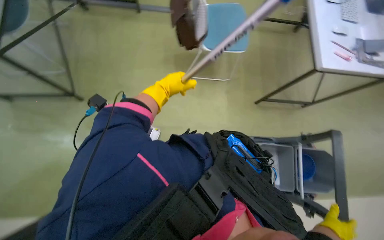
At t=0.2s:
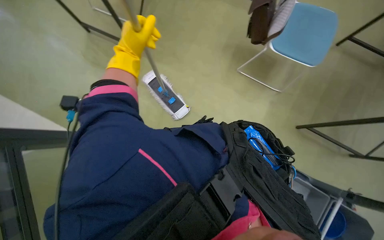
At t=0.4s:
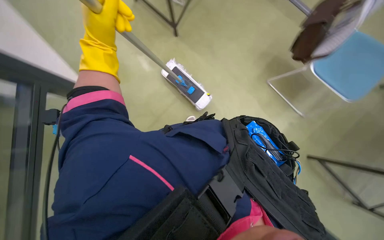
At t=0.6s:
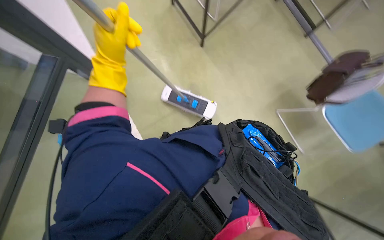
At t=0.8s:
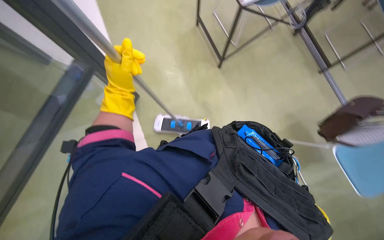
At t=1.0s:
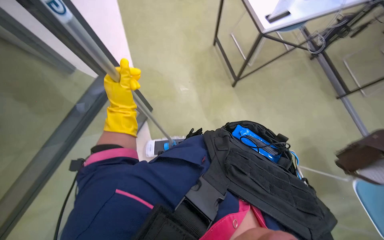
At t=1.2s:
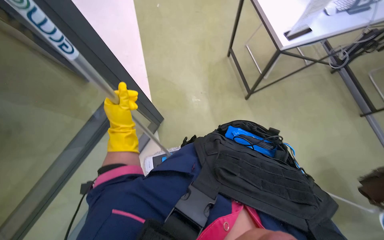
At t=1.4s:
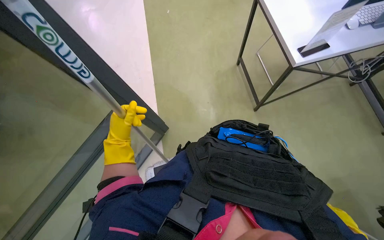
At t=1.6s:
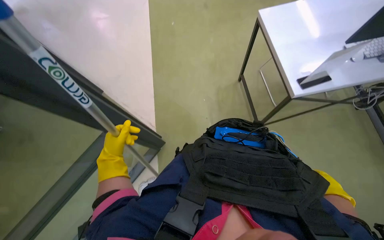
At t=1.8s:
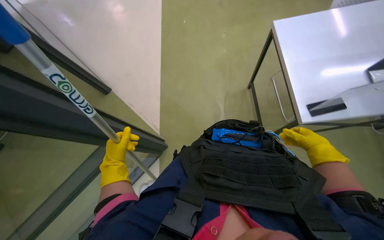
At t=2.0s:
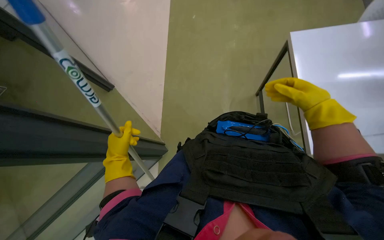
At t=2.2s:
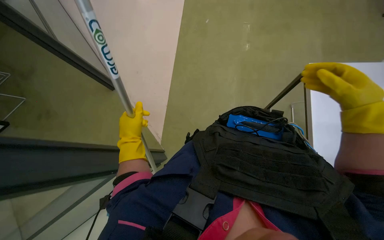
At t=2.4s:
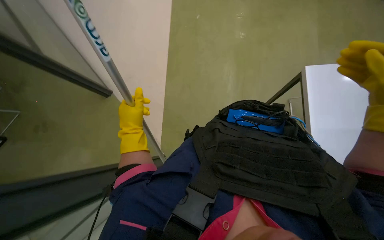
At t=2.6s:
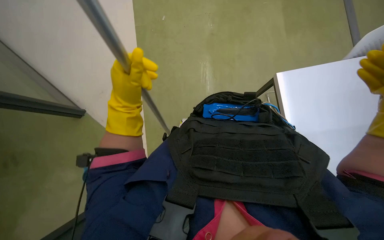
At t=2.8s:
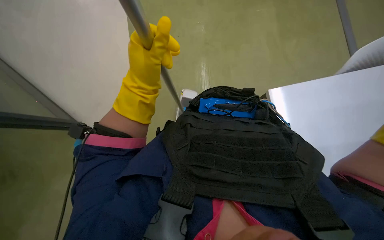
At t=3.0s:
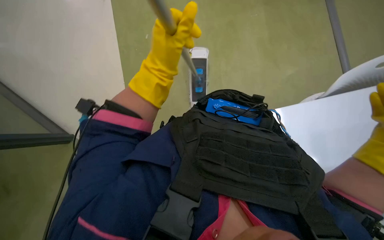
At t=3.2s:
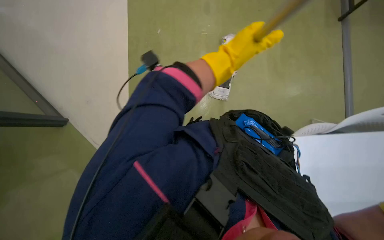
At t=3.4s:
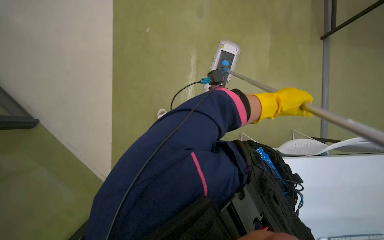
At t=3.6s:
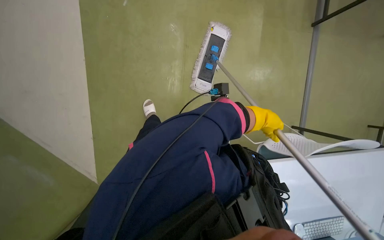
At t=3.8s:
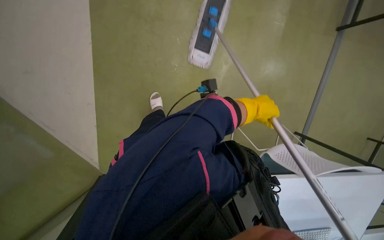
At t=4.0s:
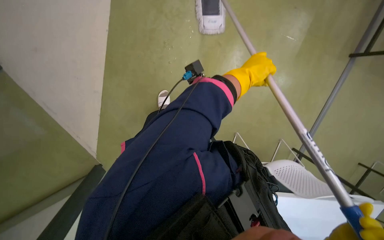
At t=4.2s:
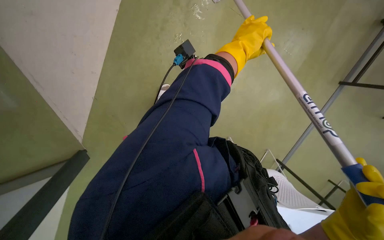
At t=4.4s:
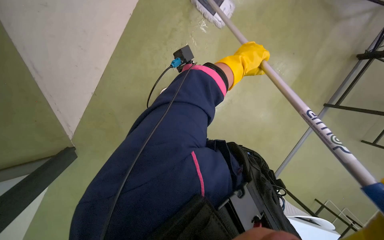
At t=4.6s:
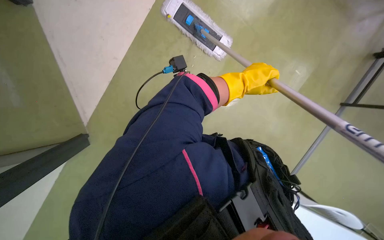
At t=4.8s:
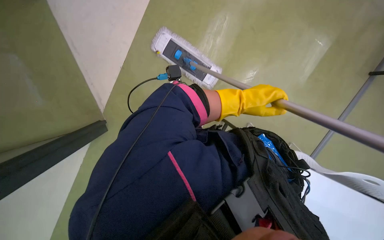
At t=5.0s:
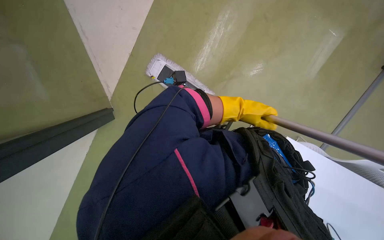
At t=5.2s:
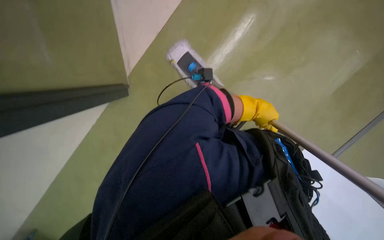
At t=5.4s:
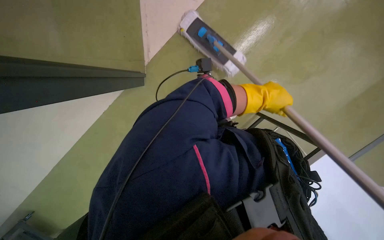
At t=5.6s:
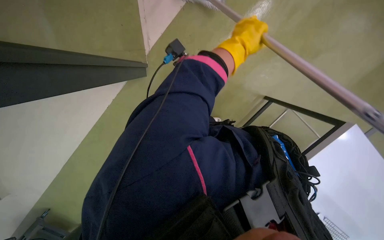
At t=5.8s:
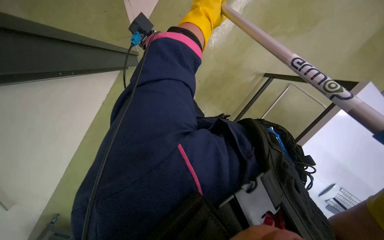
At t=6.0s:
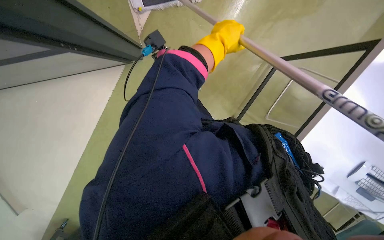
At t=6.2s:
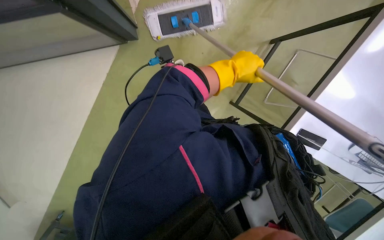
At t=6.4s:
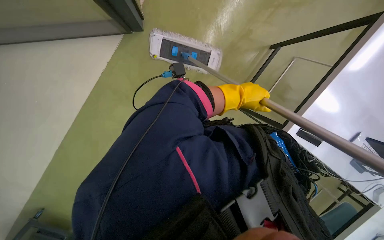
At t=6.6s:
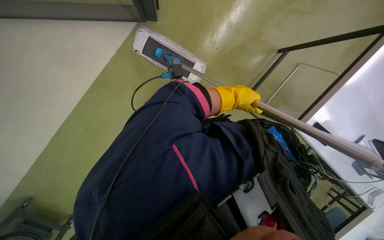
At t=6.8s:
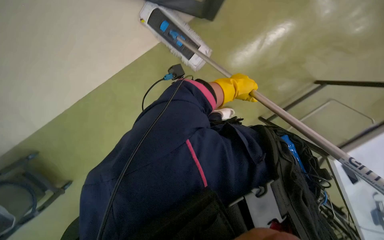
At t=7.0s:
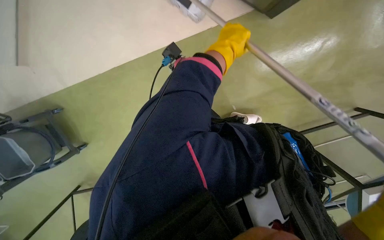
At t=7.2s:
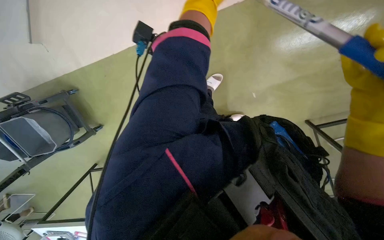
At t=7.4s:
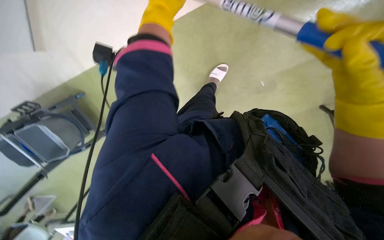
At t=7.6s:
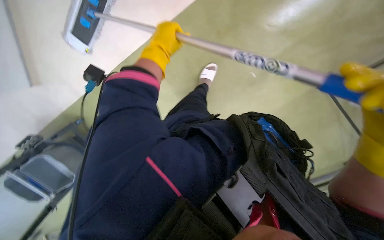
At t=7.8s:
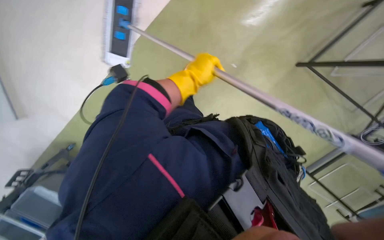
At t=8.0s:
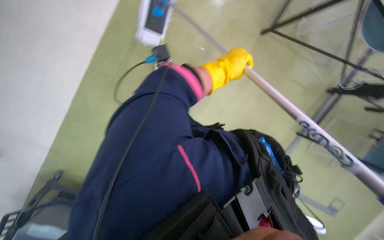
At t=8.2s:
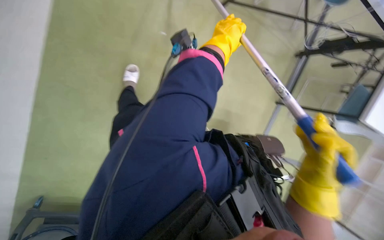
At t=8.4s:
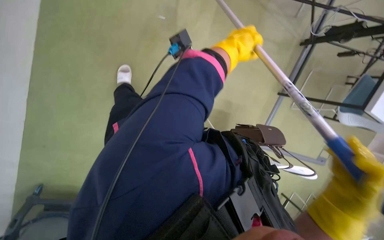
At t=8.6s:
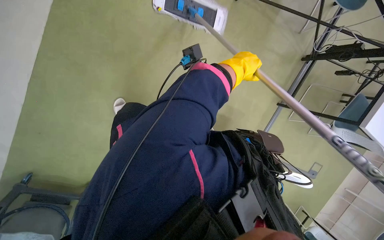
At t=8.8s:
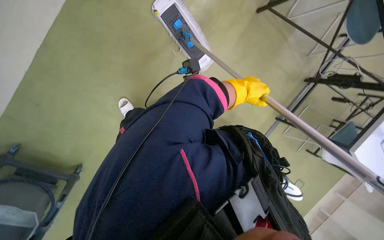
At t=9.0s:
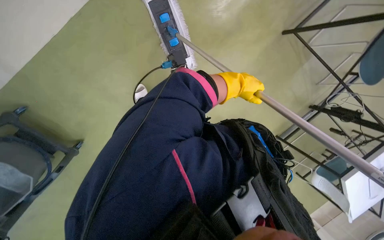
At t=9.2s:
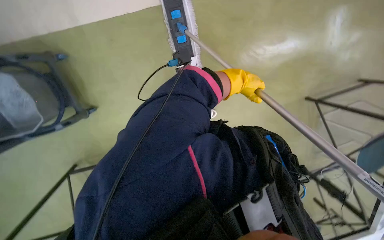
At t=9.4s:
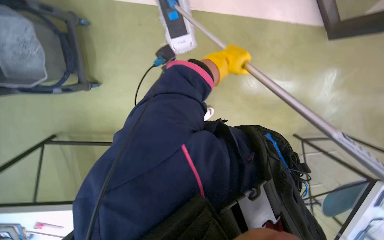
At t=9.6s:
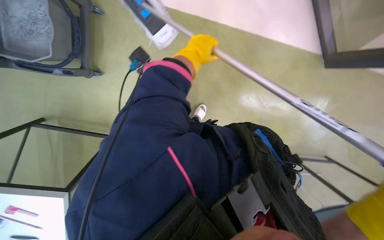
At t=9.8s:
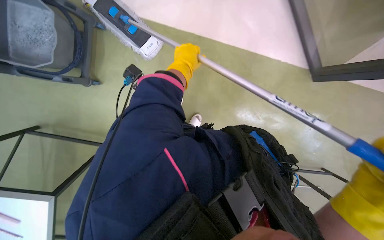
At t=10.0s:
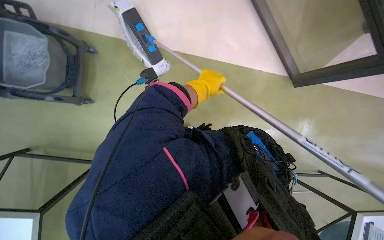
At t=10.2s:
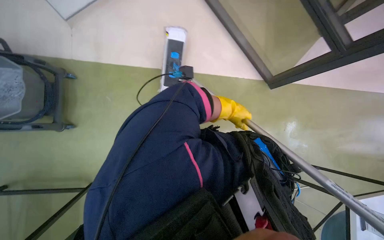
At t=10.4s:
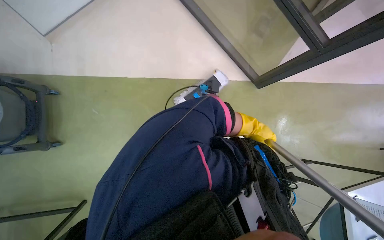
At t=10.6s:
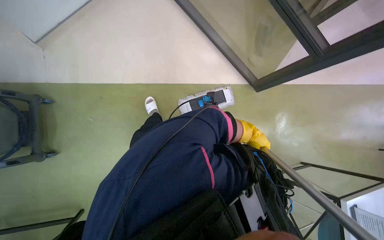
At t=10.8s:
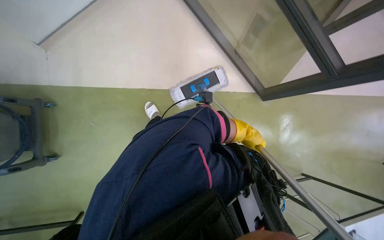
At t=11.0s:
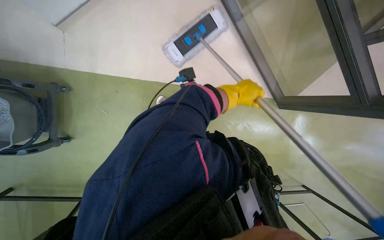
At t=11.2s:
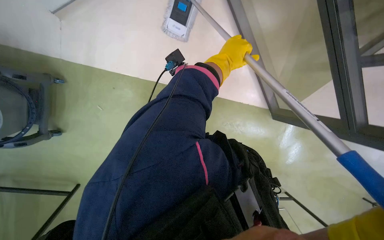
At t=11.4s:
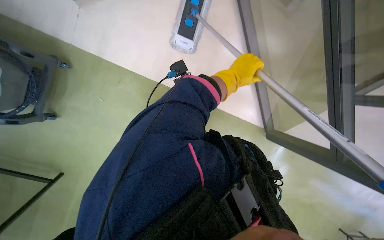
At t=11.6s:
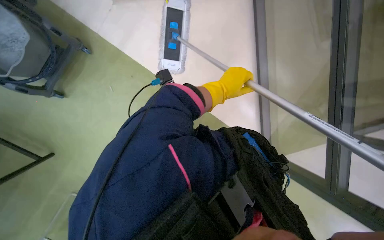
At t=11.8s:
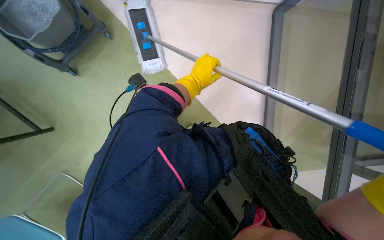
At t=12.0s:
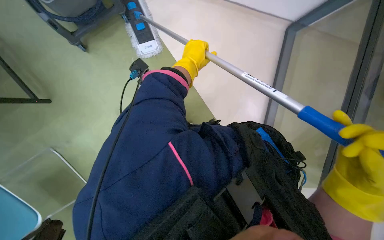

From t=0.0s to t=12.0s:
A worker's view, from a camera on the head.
Job: mopping floor.
The whole recording: Mopping office floor. The worker mops the office floor with a flat mop, periodically wringing it in a bucket.
From t=0.0s to t=1.6s: The wearer looks about 30 degrees further to the left. The right hand shifts roughly 40 cm to the left and down the picture.
From t=1.6s to t=3.0s: The camera pitches downward, by roughly 15 degrees. The right hand is displaced to the right, up the picture and nearer to the camera by about 35 cm.
From t=3.0s to t=4.4s: Everything in view rotates roughly 40 degrees clockwise.
From t=4.4s to t=6.0s: The view tips upward by roughly 15 degrees.
From t=9.0s to t=10.4s: The view tips upward by about 15 degrees. The left hand goes to the left and returns, roughly 20 cm each way.
From t=10.4s to t=12.0s: The scene turns about 50 degrees clockwise in the picture.

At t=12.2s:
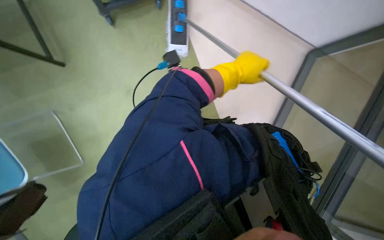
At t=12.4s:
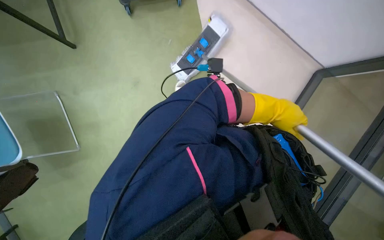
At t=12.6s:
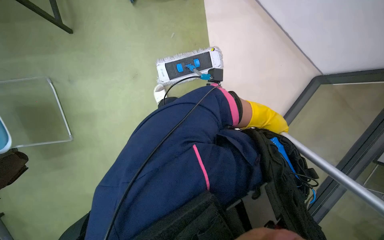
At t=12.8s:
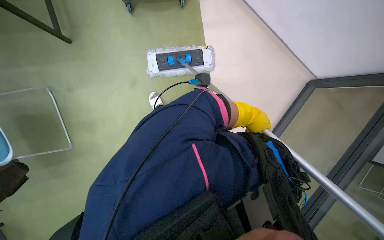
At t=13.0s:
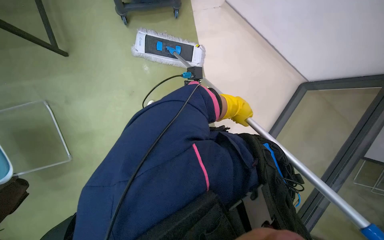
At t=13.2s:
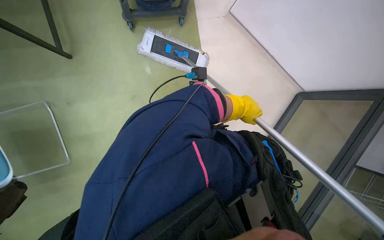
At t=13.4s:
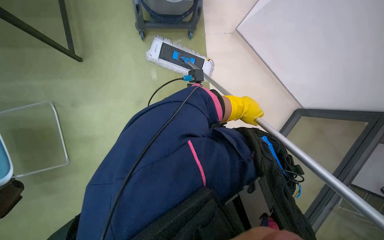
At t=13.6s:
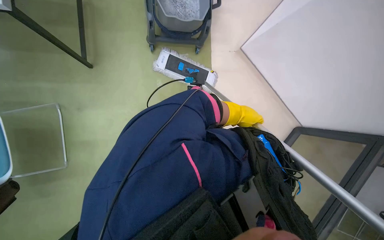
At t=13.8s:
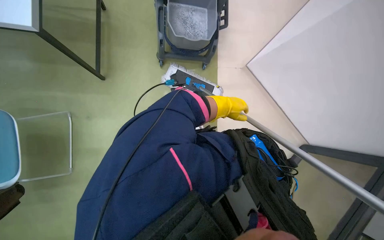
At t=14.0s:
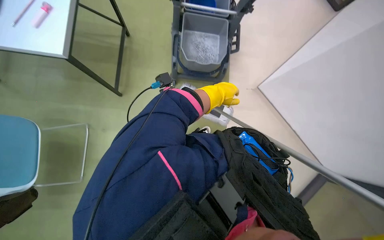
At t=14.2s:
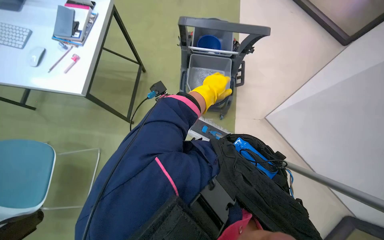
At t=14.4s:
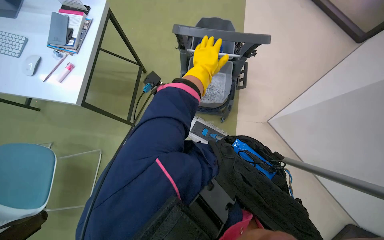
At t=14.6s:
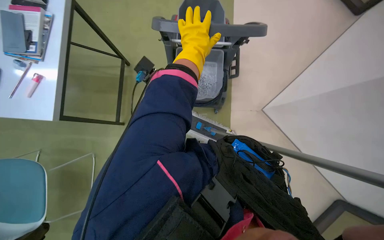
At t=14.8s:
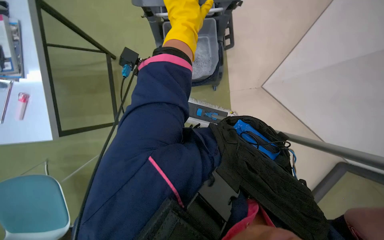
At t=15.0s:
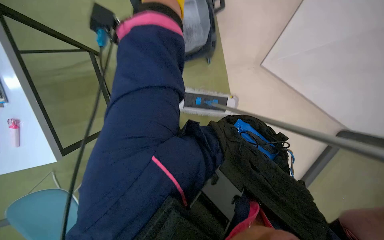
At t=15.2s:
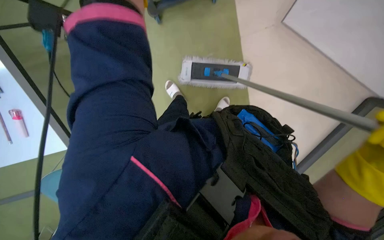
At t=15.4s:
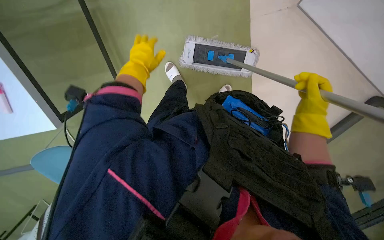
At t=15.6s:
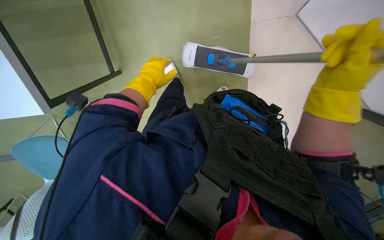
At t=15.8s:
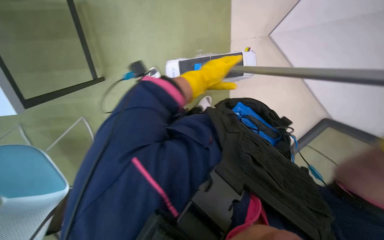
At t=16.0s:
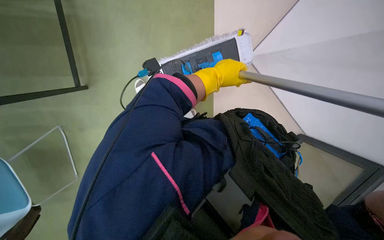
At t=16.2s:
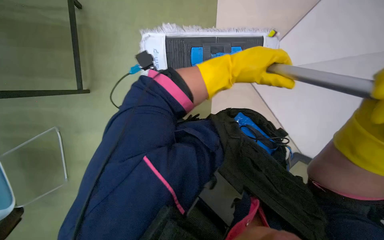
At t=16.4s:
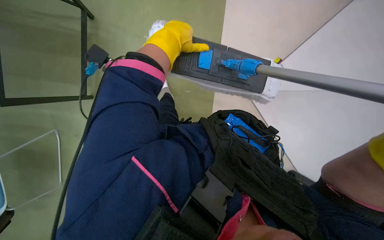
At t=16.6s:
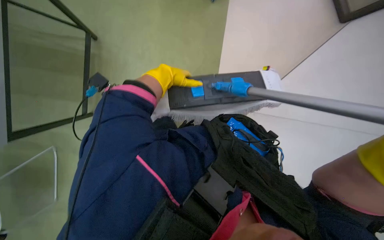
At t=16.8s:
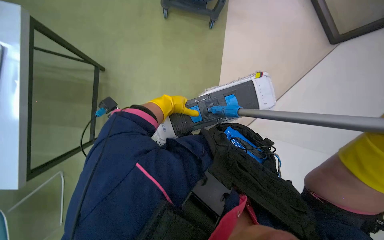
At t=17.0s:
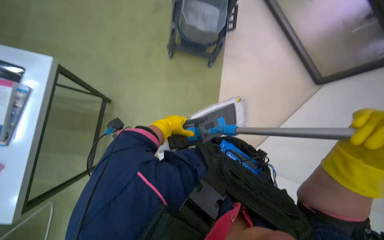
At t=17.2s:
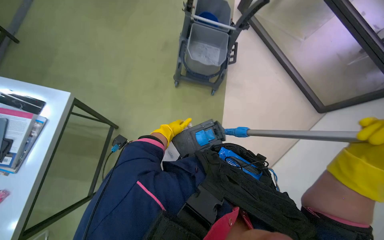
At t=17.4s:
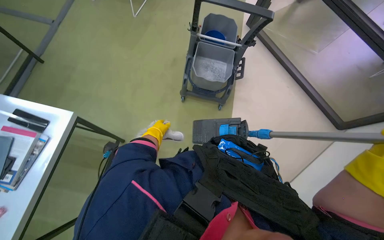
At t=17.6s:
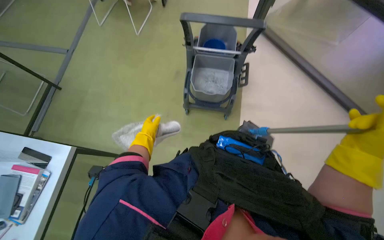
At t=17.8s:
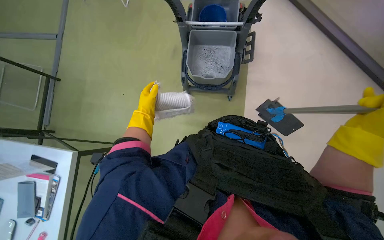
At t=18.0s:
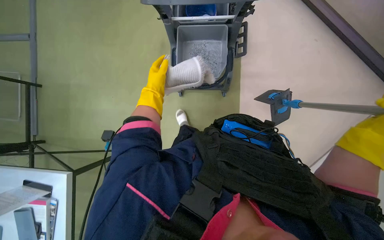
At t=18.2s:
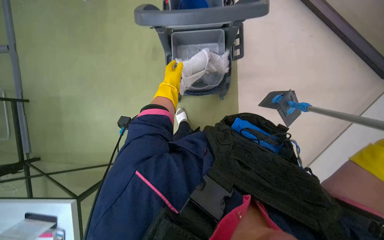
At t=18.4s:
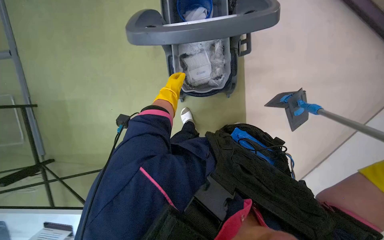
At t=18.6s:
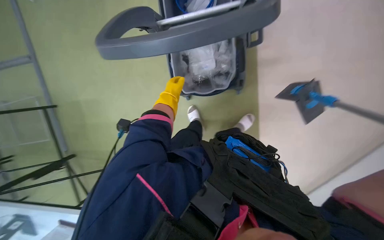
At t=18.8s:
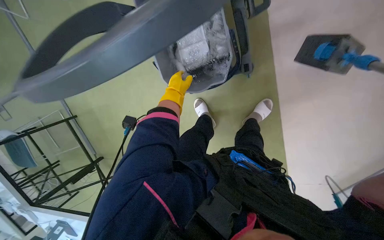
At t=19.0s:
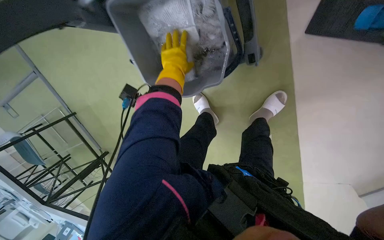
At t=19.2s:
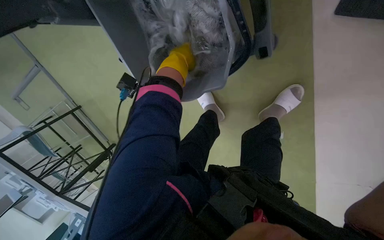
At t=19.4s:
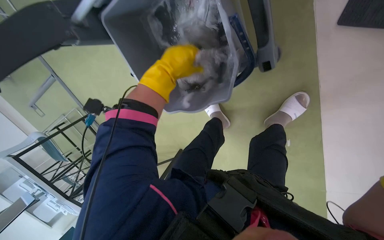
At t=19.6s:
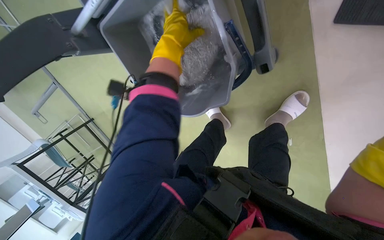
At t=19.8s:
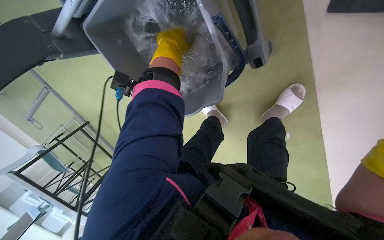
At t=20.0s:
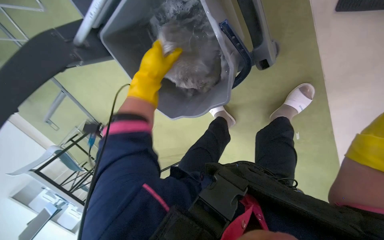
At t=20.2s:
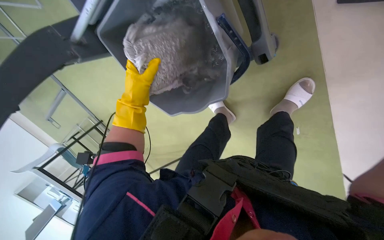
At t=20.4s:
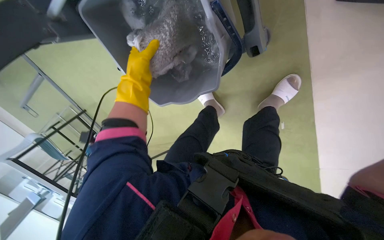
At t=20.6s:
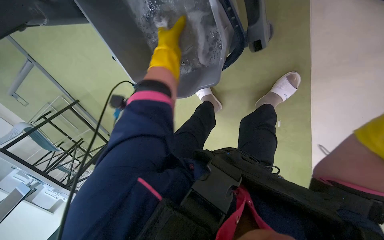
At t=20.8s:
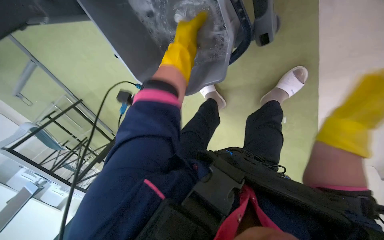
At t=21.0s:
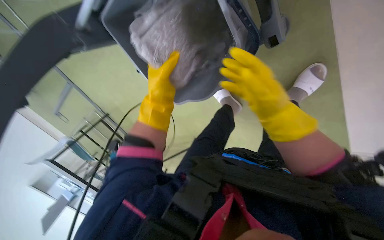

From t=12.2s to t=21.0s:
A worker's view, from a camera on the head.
Job: mopping floor.
The whole recording: Mopping office floor. The worker mops the office floor with a flat mop, periodically wringing it in a bucket.
From t=13.6s to t=15.2s: The camera sweeps to the left, by approximately 20 degrees.
From t=15.2s to t=16.6s: The left hand goes roughly 10 cm down the picture, and goes to the right and returns, roughly 10 cm each way.
From t=16.6s to t=18.0s: The view swings approximately 20 degrees to the left. The view tips upward by approximately 30 degrees.
From t=18.0s to t=19.6s: The camera sweeps to the left, by roughly 25 degrees. The wearer looks some 10 degrees further downward. The left hand travels up the picture and to the right by approximately 20 cm.
From t=19.6s to t=21.0s: The left hand goes up and down the picture, approximately 20 cm each way, reversing 2 times.
